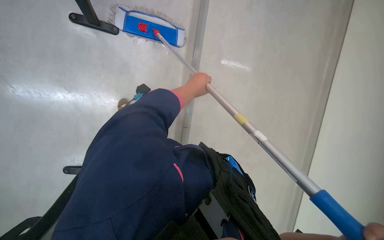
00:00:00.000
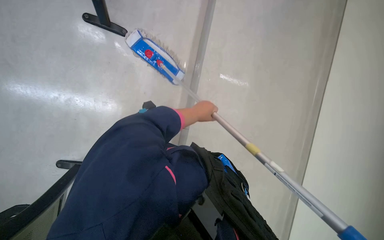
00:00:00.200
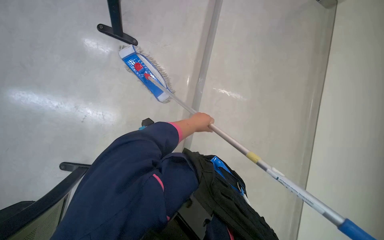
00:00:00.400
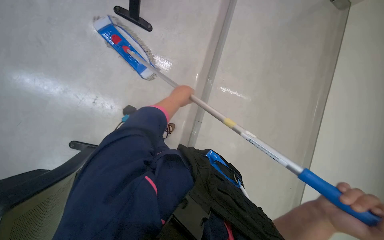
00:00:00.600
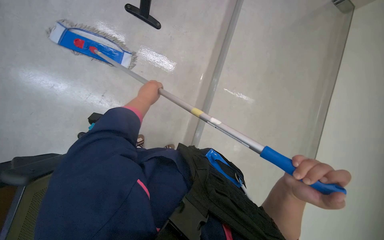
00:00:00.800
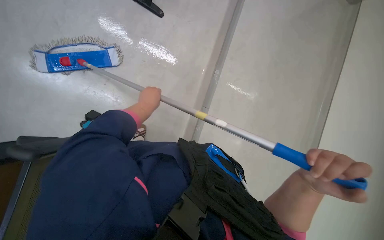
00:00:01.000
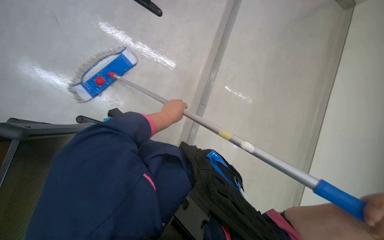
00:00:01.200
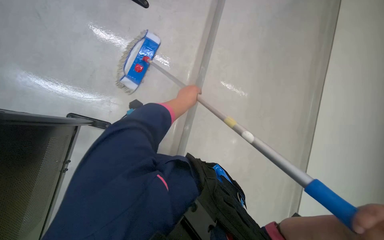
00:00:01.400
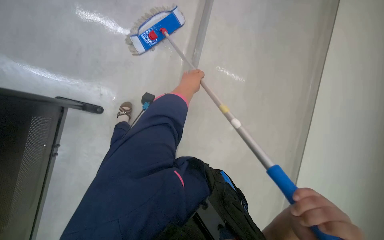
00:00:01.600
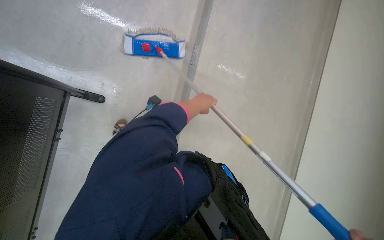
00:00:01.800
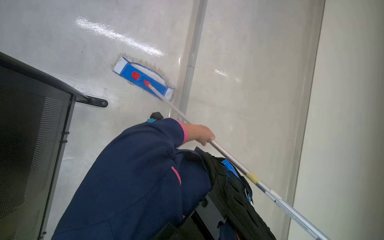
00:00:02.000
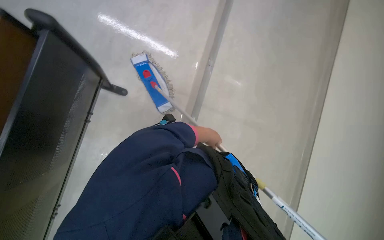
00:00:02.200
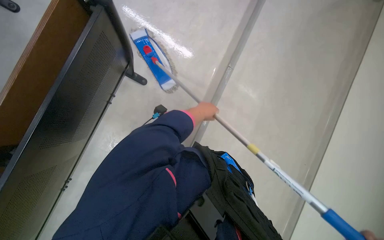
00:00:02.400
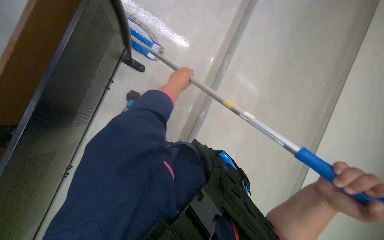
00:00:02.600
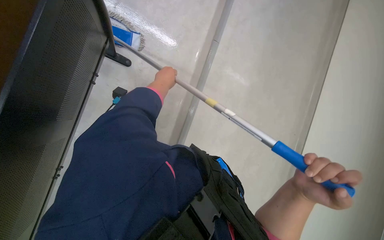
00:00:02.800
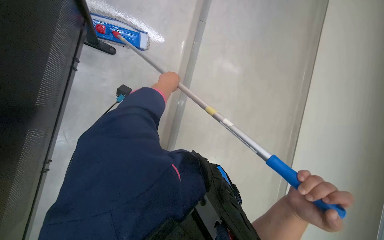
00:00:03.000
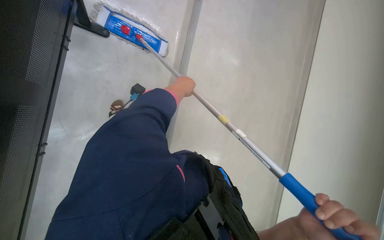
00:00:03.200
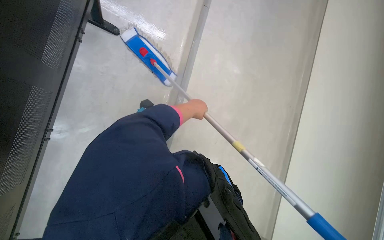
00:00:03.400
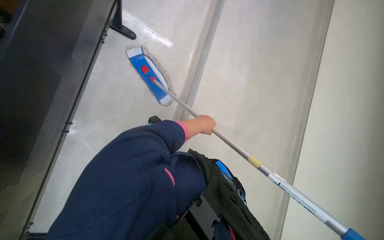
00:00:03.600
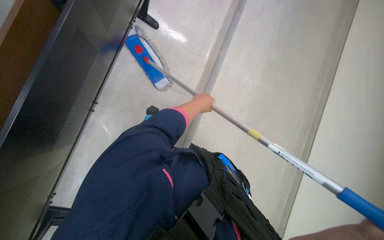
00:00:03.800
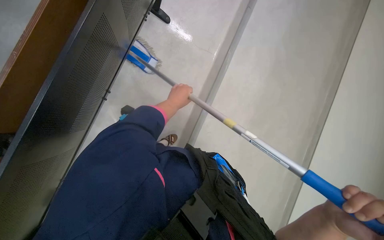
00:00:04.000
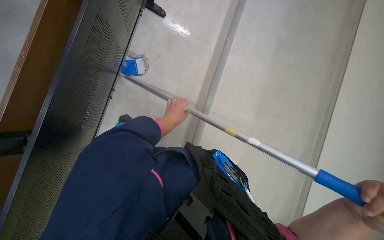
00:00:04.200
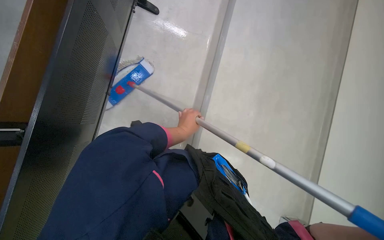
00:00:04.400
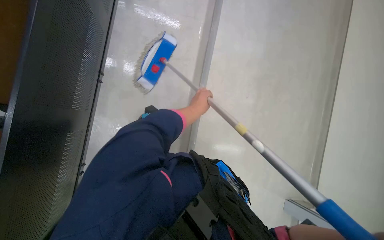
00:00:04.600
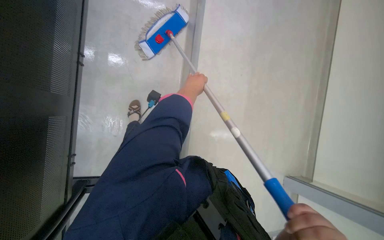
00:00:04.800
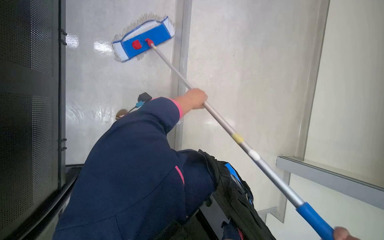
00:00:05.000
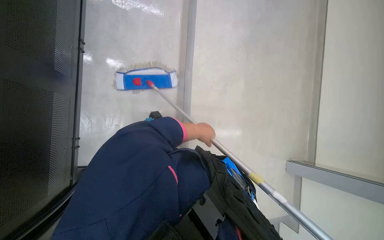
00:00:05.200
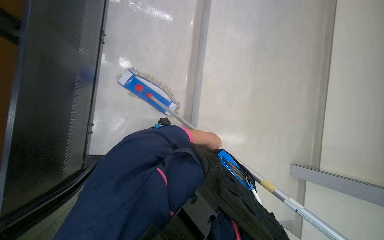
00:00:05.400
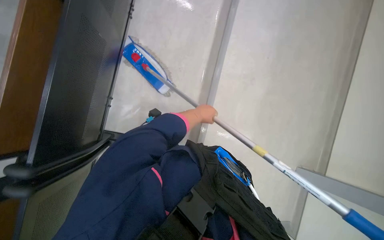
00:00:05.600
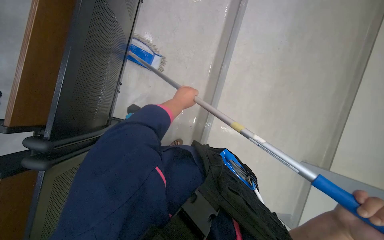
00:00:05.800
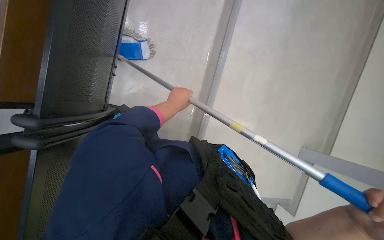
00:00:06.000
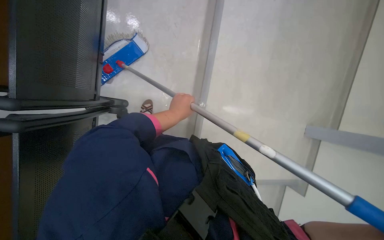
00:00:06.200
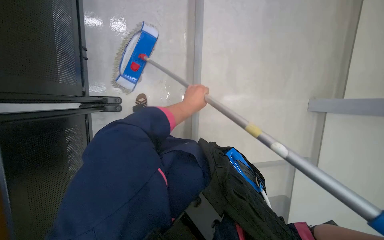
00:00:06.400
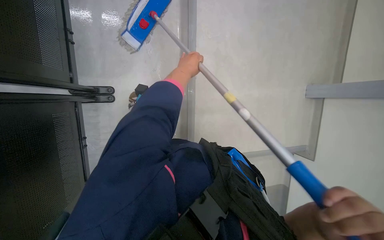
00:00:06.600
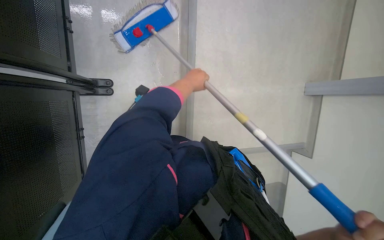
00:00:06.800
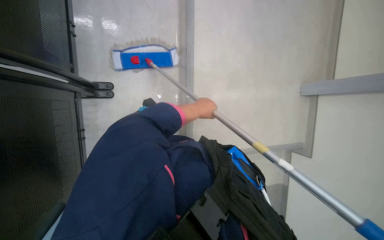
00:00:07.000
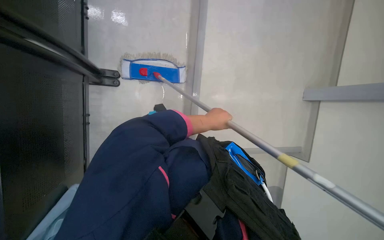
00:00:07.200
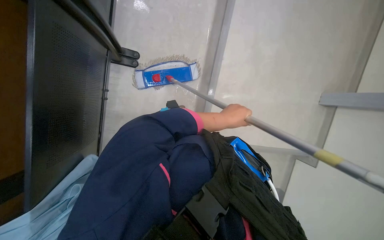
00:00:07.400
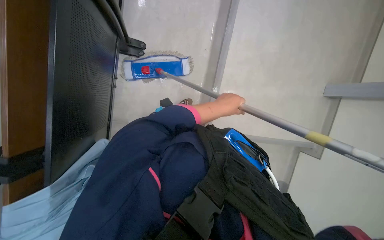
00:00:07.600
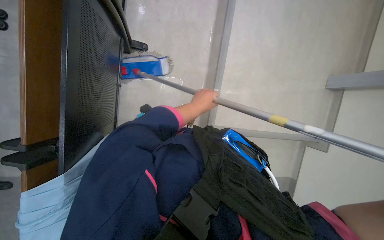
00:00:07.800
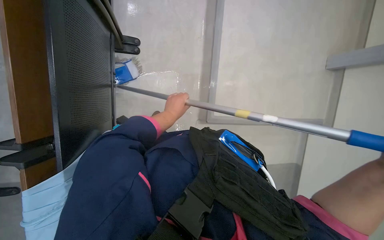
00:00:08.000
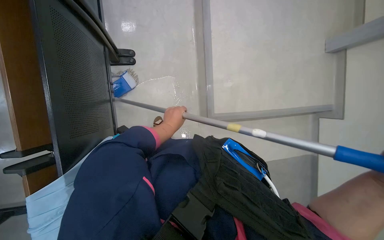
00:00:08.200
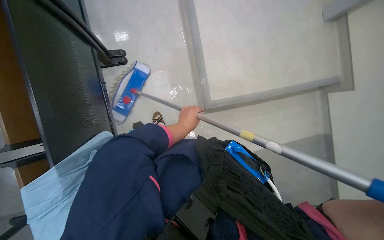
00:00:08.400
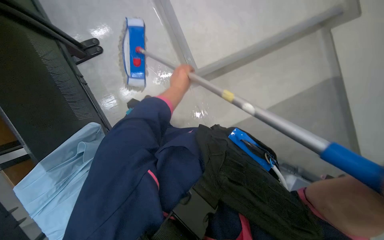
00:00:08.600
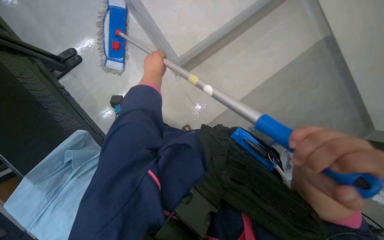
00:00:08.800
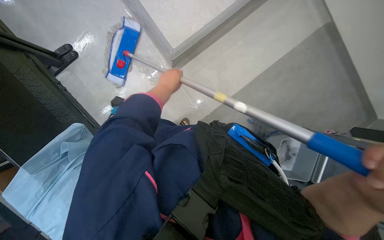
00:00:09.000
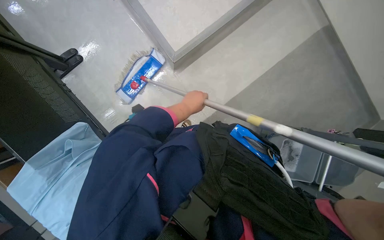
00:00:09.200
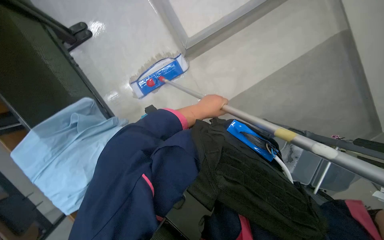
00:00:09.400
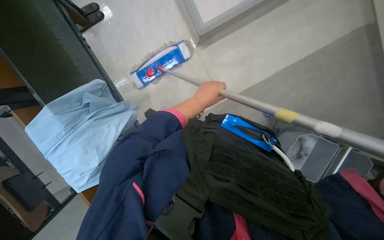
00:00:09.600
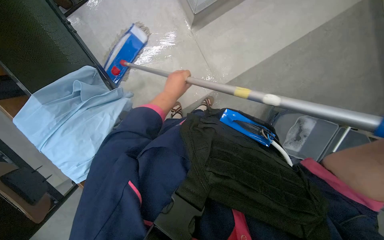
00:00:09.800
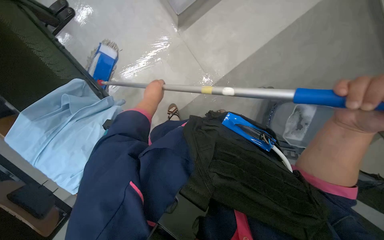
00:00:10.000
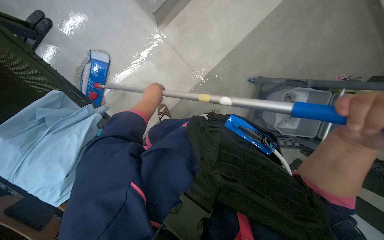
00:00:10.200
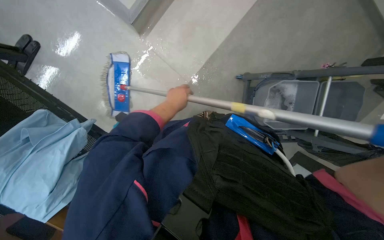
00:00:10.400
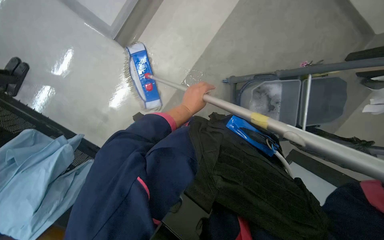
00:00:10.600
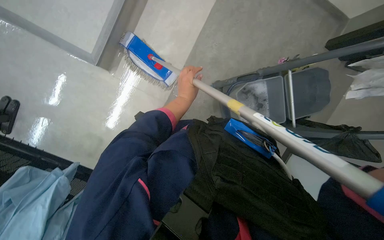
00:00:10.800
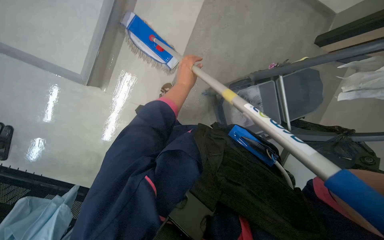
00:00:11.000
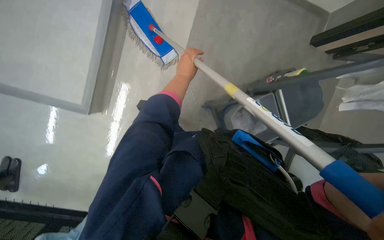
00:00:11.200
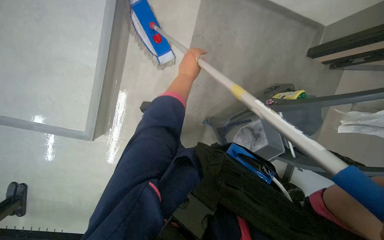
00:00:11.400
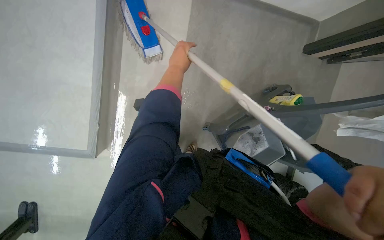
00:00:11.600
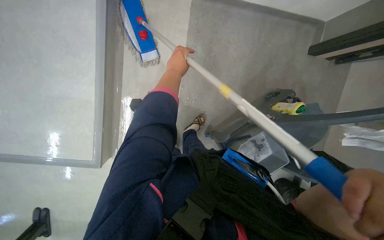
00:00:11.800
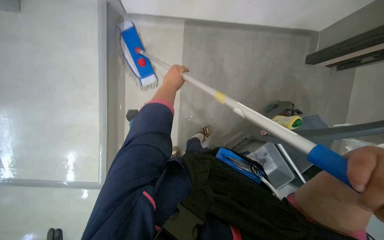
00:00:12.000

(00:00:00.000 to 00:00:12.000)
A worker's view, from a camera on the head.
Job: wiping surfaces.
The whole recording: Cleaning wall and window frame. The worker cleans the wall and window frame with a mop.
00:00:00.000 - 00:00:01.600: The left hand goes to the left and returns, roughly 20 cm each way.
00:00:01.600 - 00:00:03.000: The camera sweeps to the right, by approximately 20 degrees. The scene rotates clockwise by about 25 degrees.
00:00:03.000 - 00:00:04.400: The left hand shifts approximately 20 cm down the picture.
00:00:04.400 - 00:00:06.000: The left hand moves up and down the picture over approximately 15 cm, changing direction 2 times.
00:00:06.000 - 00:00:07.600: The left hand goes about 15 cm to the right and nearer to the camera, and reaches some 10 cm up the picture, then returns.
00:00:09.000 - 00:00:10.400: The left hand swings left and right, roughly 15 cm each way, with 2 reversals.

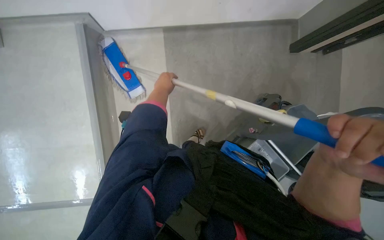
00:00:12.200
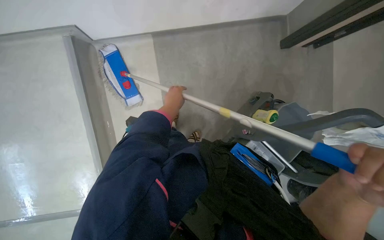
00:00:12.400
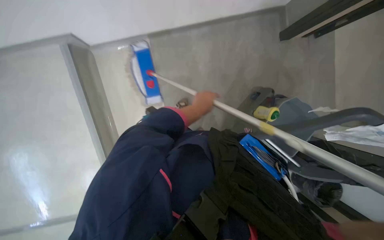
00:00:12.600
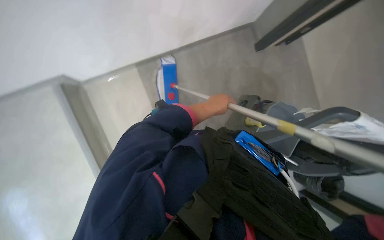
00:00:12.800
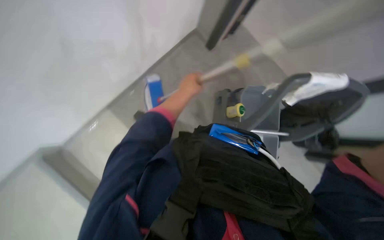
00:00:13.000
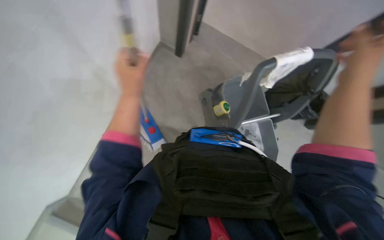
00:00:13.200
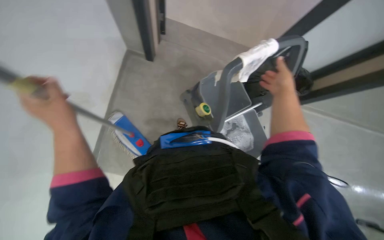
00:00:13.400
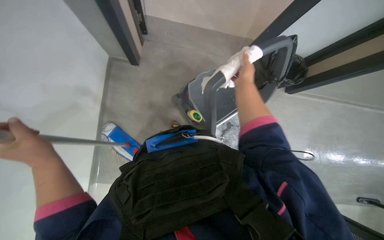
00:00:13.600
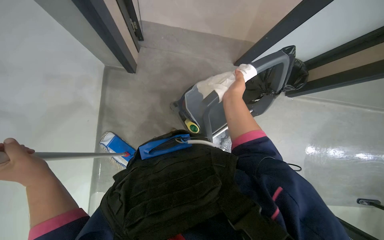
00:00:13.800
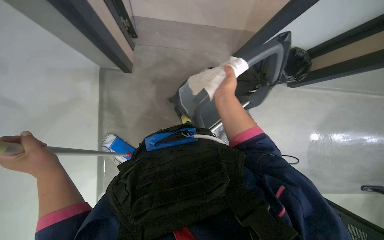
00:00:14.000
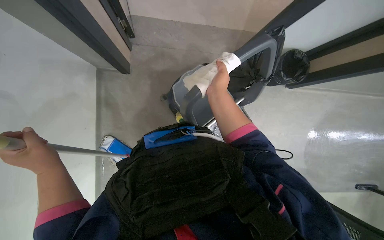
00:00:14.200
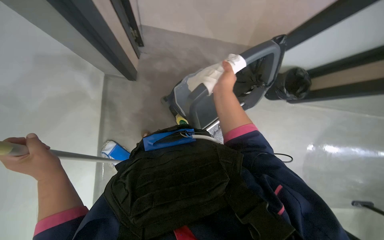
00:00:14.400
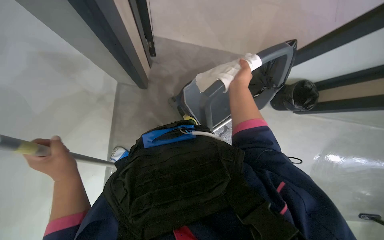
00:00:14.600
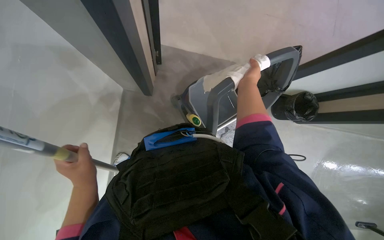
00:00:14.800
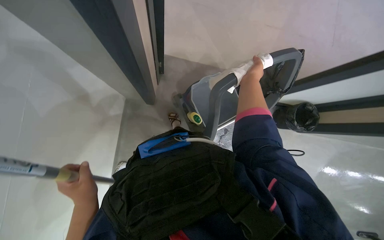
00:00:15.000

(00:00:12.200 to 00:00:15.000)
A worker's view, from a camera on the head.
Job: wiping surfaces.
The whole recording: Cleaning wall and window frame. The worker cleans the wall and window frame with a mop.
00:00:12.200 - 00:00:13.600: The wearer looks about 70 degrees further to the right.
00:00:13.600 - 00:00:15.000: The camera pitches upward, by some 15 degrees. The left hand is displaced to the right by some 10 cm; the right hand reaches approximately 10 cm to the left, then returns.
